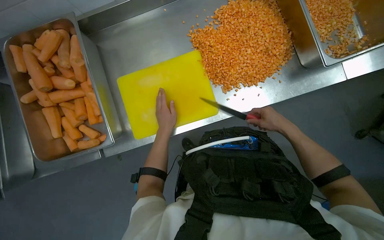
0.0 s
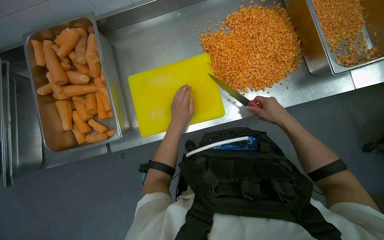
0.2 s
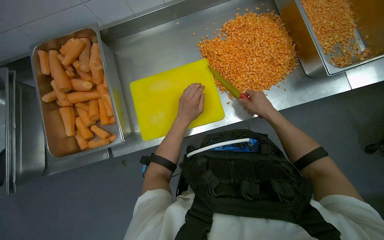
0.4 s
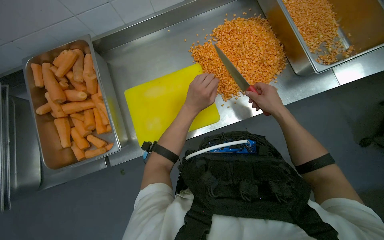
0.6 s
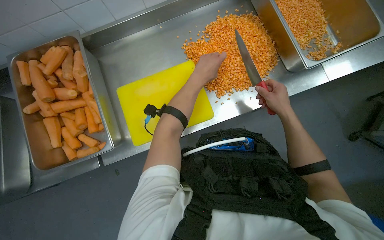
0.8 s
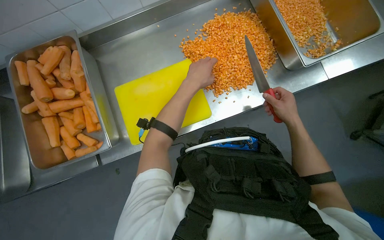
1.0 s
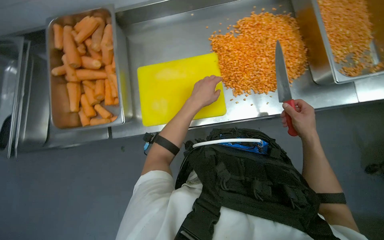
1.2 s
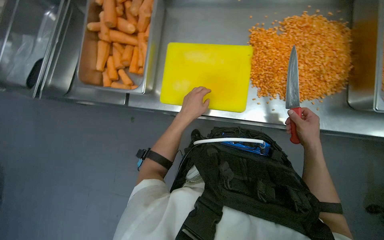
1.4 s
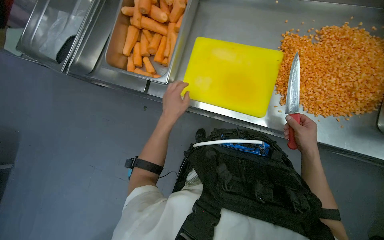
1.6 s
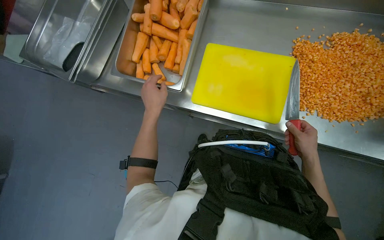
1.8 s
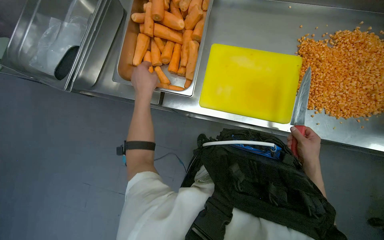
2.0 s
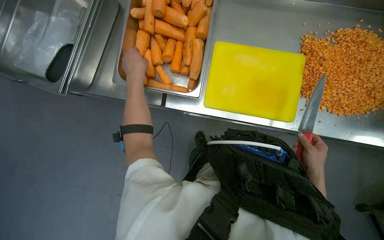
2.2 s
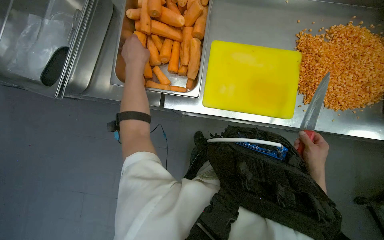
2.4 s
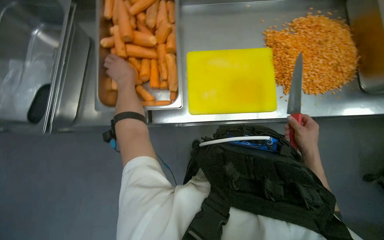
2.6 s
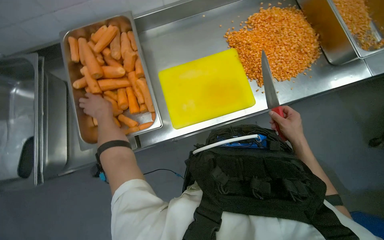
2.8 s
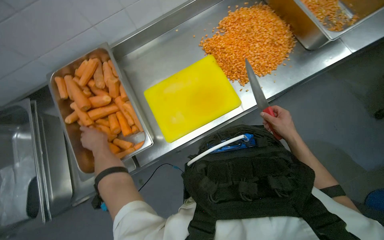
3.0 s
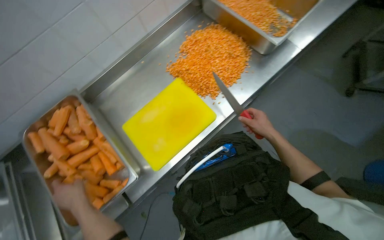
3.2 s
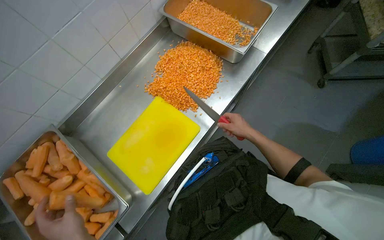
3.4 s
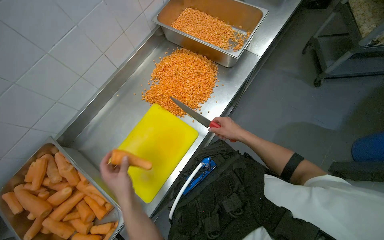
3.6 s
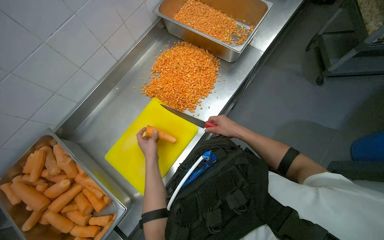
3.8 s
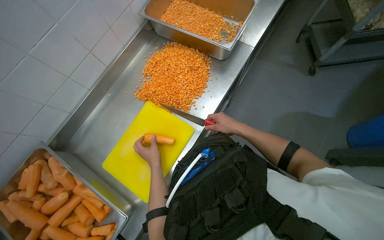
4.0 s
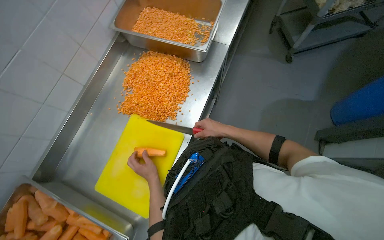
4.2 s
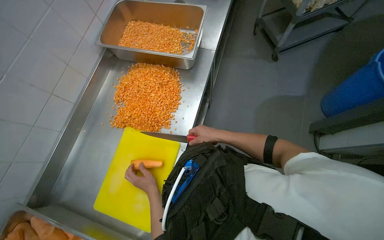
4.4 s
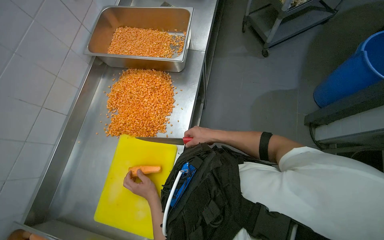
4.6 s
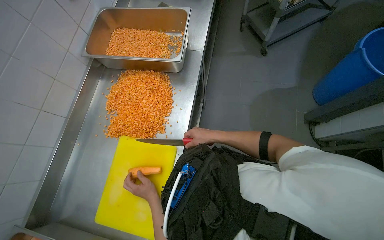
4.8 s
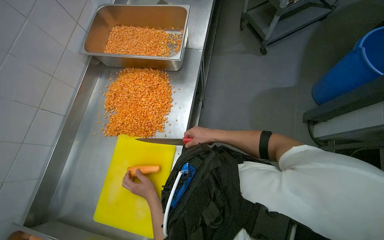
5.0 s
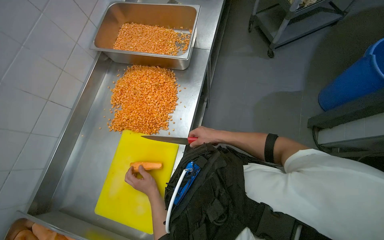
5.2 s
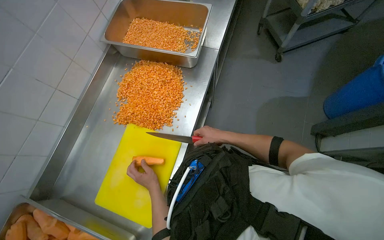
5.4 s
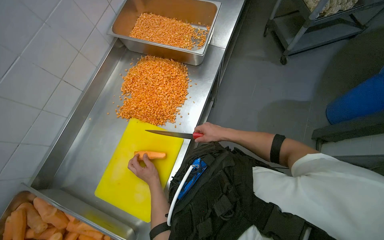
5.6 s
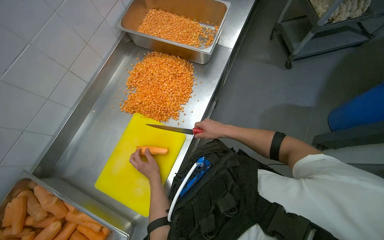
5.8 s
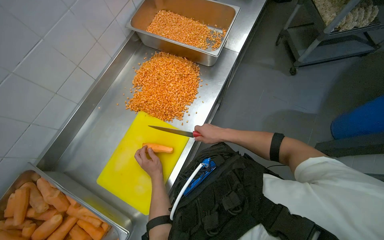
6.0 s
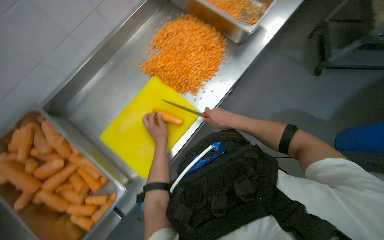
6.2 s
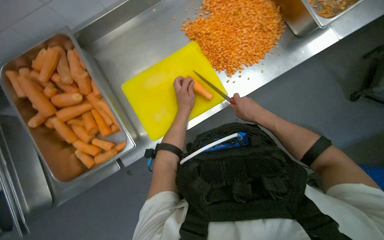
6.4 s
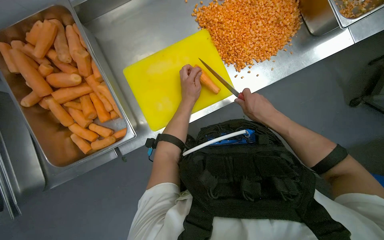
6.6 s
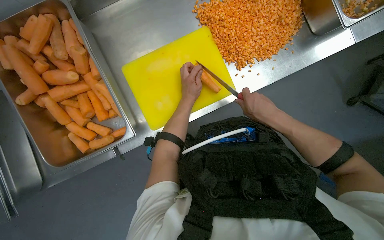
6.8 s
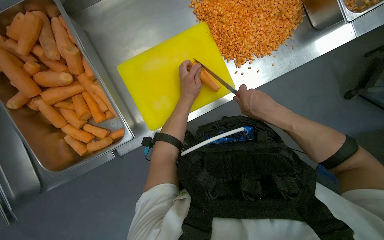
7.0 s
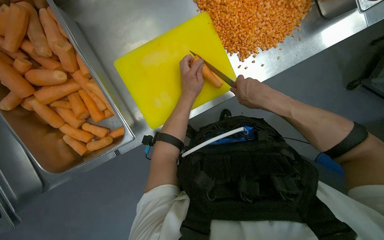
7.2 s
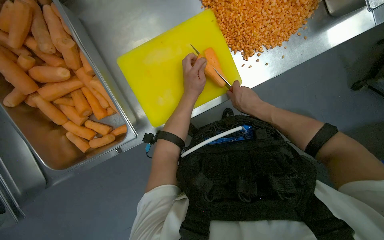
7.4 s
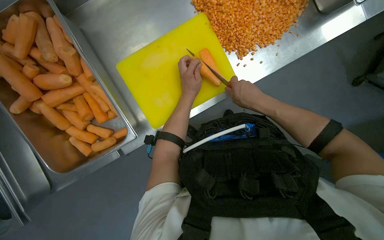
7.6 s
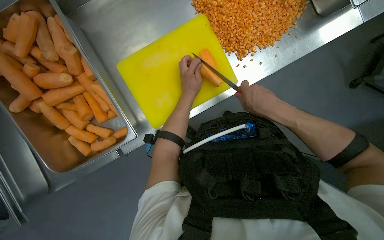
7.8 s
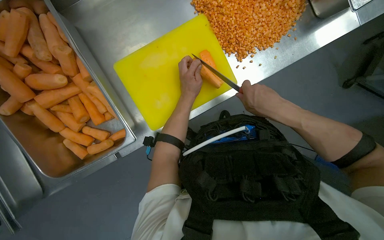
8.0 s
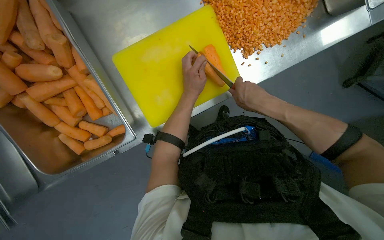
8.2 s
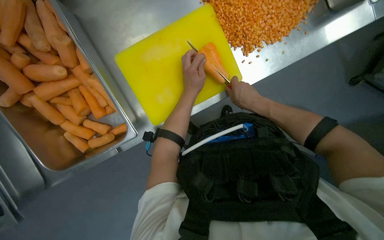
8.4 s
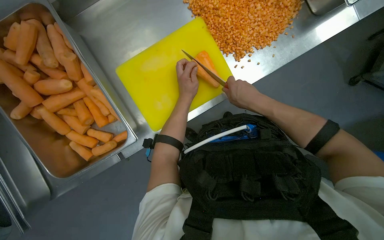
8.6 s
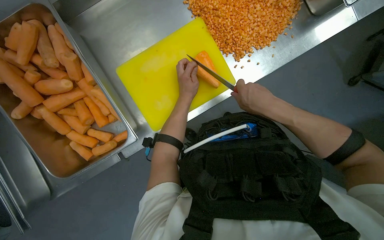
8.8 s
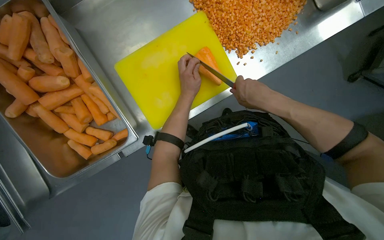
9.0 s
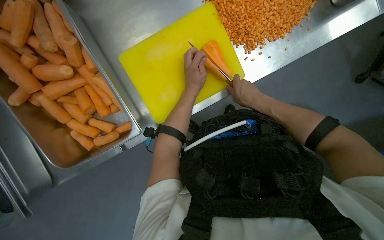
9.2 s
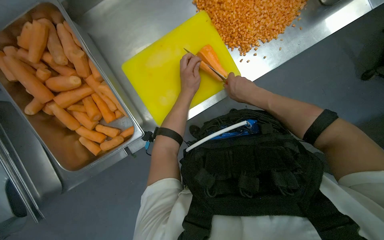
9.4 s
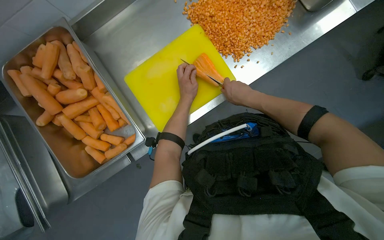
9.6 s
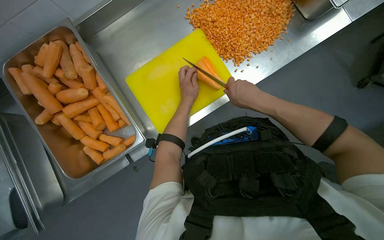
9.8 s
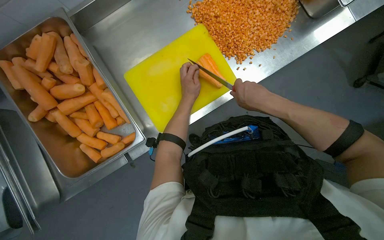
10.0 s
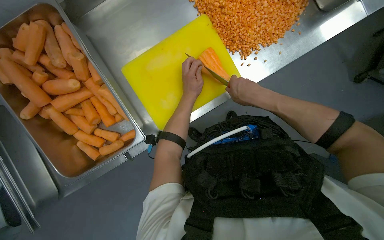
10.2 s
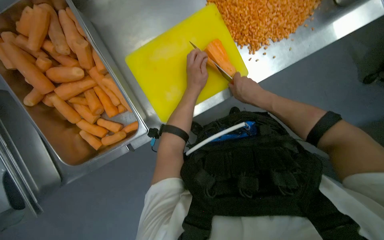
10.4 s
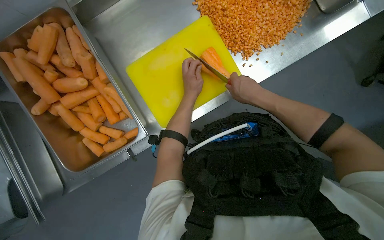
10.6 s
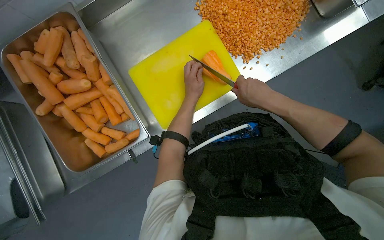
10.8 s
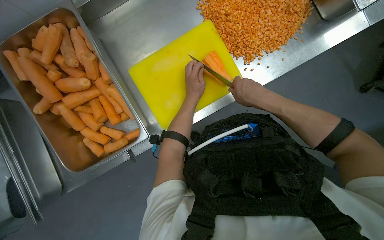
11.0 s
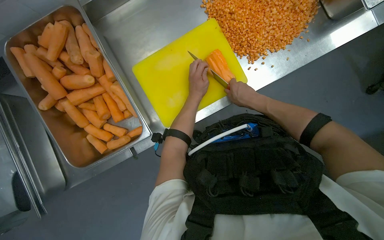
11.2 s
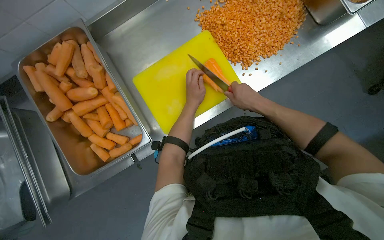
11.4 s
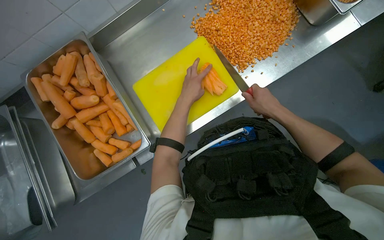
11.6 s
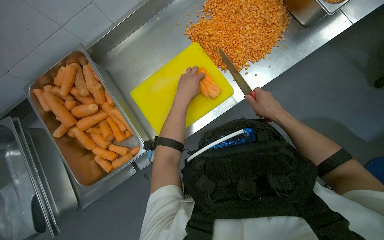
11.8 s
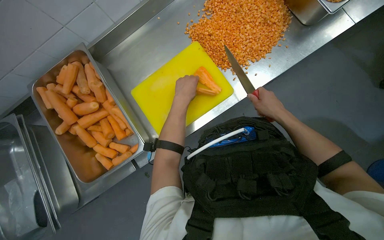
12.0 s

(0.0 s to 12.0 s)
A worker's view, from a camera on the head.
Job: preparing food.
The whole recording: Dicing carrots on cutting board. The worker dices carrots on a yellow cutting board and transfers them to a metal container.
0.0 s - 1.6 s: Everything in view rotates some 35 degrees clockwise.
1.6 s - 3.0 s: The head turns to the right by roughly 50 degrees.
3.0 s - 4.4 s: The head rotates about 45 degrees to the right. The view tips upward by about 15 degrees.
4.4 s - 6.0 s: The hands work in one place, with small movements.
6.0 s - 7.6 s: The view tips downward by roughly 25 degrees. The scene rotates clockwise by about 35 degrees.
7.6 s - 9.0 s: The hands stay close to where they were, moving slightly.
9.0 s - 10.4 s: The right hand moves nearer and farther over about 10 cm, changing direction 2 times.
10.4 s - 12.0 s: The right hand shifts approximately 15 cm to the right.

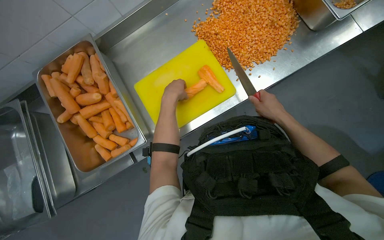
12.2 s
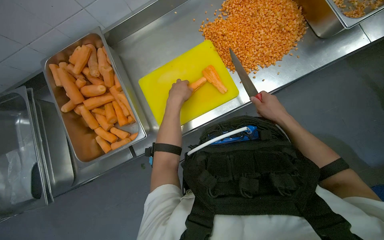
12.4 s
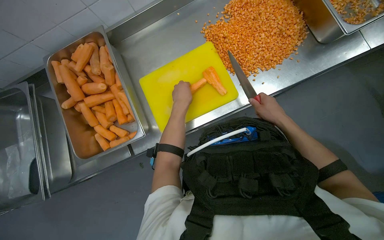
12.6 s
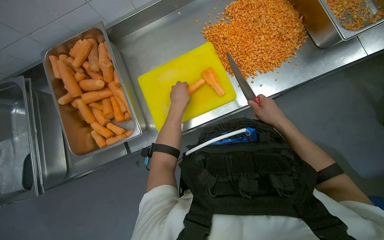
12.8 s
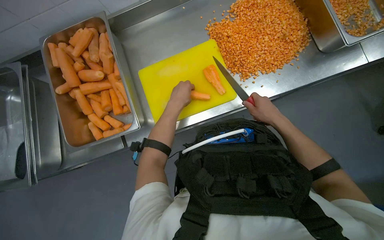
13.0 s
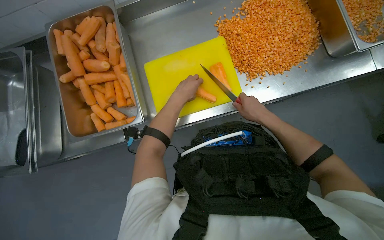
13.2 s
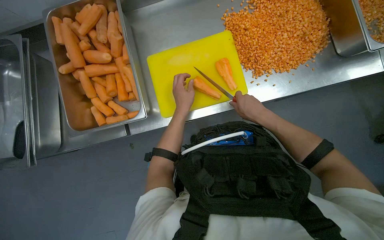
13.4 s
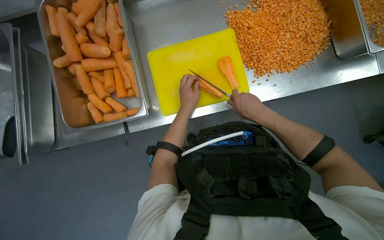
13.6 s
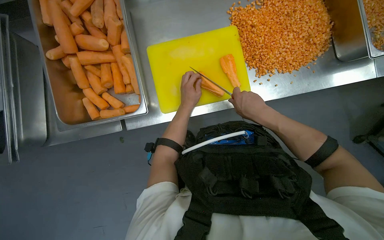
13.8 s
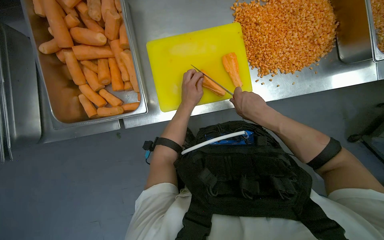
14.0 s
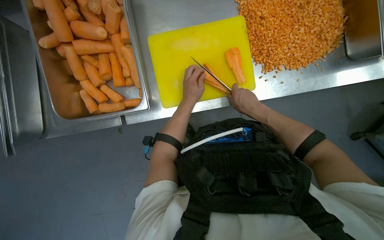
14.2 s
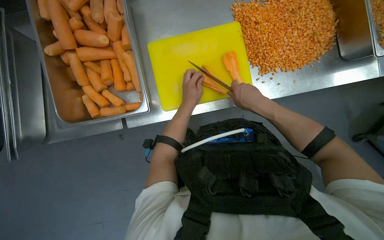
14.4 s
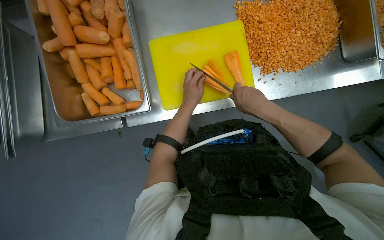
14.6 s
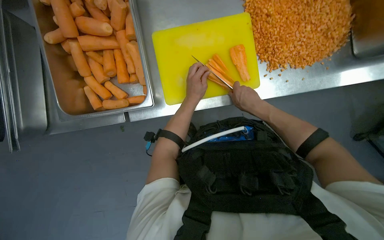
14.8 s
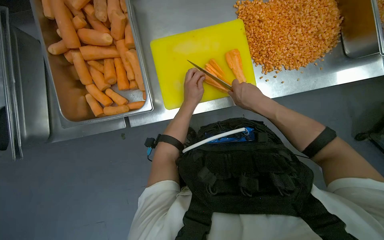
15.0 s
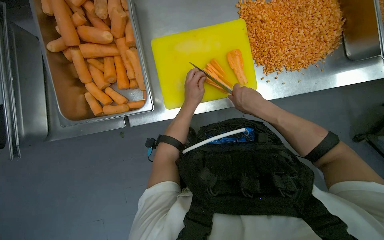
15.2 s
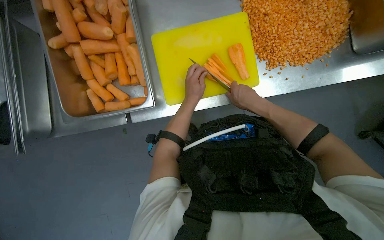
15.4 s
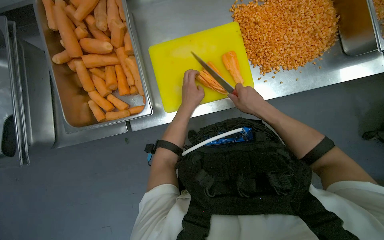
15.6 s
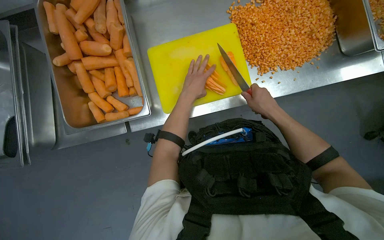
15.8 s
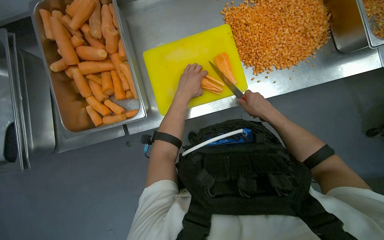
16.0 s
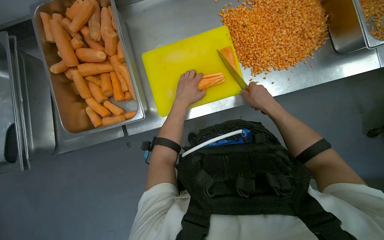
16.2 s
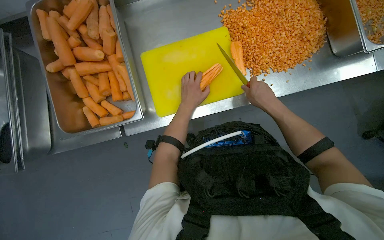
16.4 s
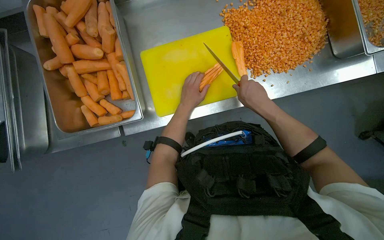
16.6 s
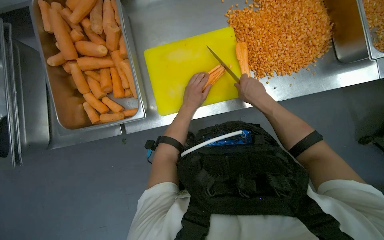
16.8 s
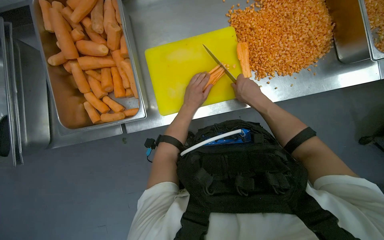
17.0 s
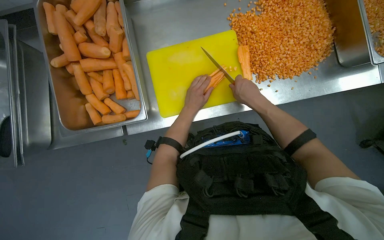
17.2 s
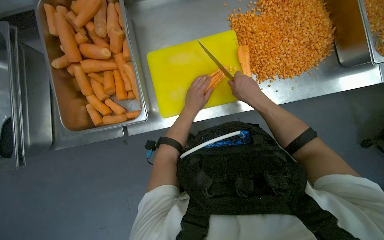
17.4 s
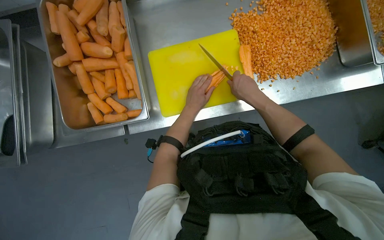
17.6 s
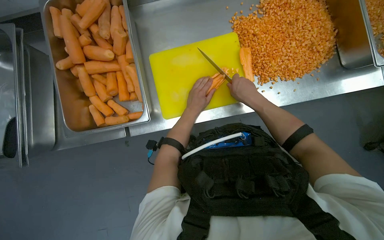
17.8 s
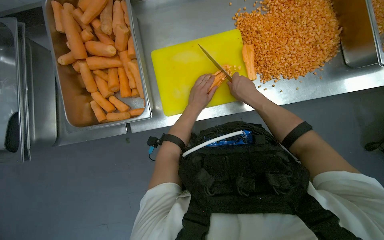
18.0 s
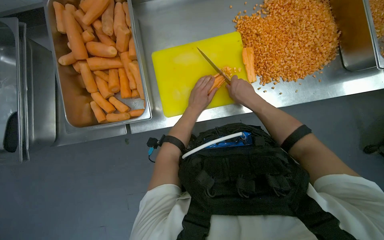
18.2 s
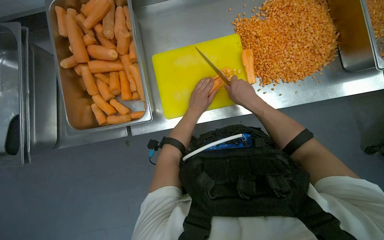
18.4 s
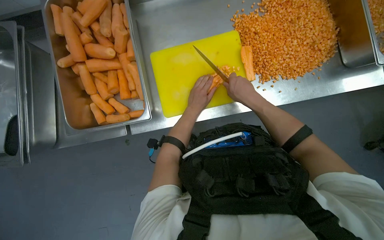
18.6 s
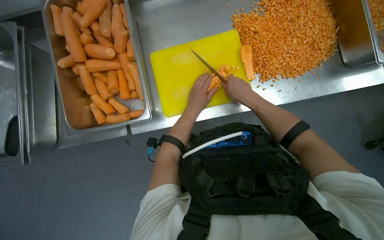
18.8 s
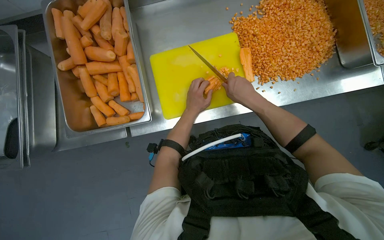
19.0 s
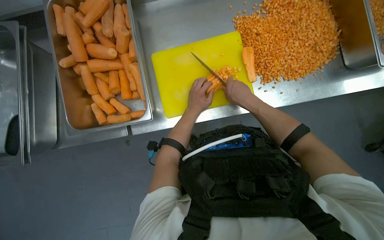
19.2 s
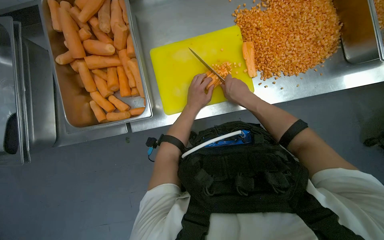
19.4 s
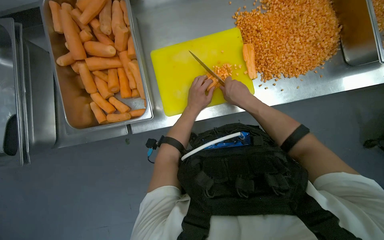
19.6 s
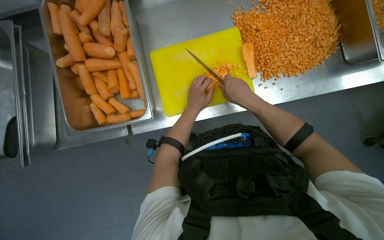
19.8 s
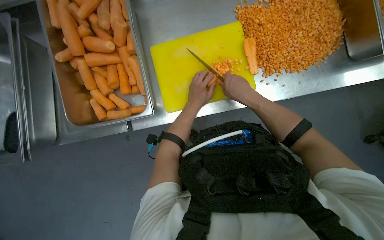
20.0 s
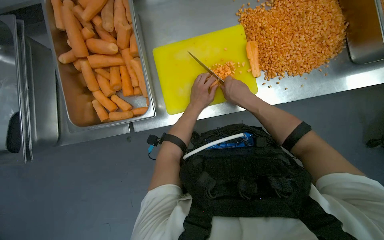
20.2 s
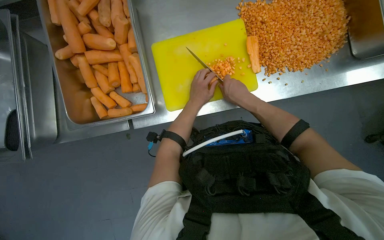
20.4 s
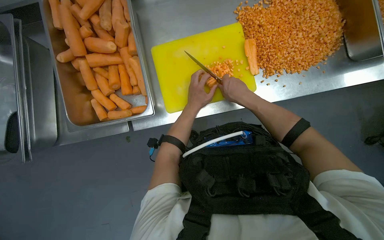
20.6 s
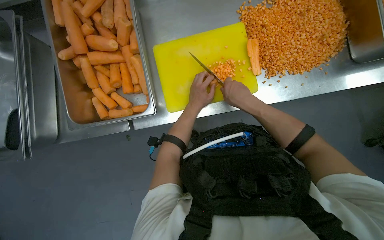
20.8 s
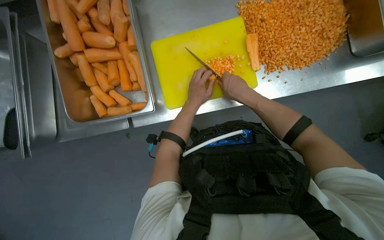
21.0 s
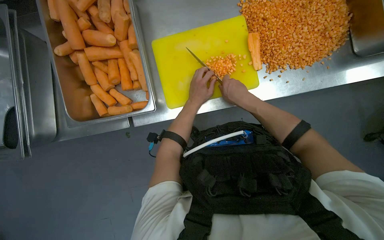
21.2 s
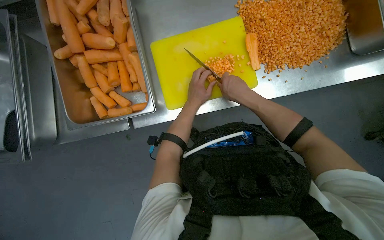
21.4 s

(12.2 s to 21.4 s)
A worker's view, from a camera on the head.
Job: preparing food.
The whole recording: Dicing carrots on cutting board. The worker dices carrots on a yellow cutting board and transfers them to a metal container.
12.2 s - 13.8 s: The right hand is displaced to the left by approximately 15 cm.
13.8 s - 15.2 s: The hands are busy where they are.
16.8 s - 21.4 s: The hands work in one place, with small movements.
